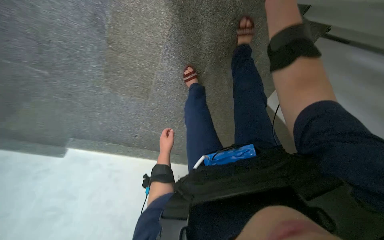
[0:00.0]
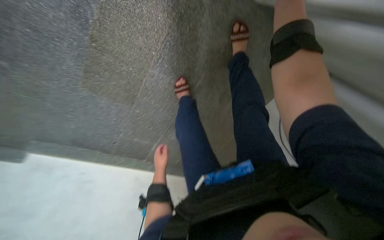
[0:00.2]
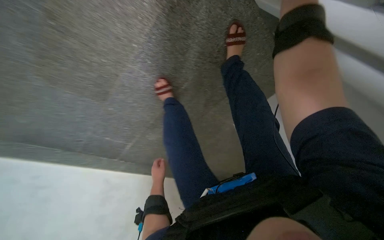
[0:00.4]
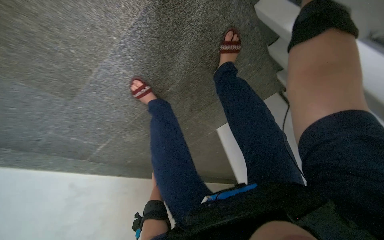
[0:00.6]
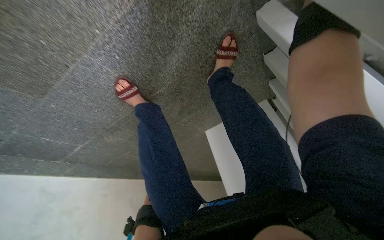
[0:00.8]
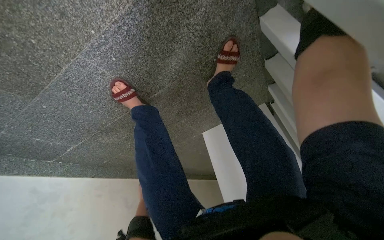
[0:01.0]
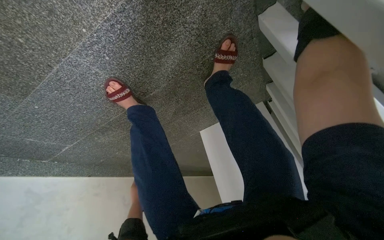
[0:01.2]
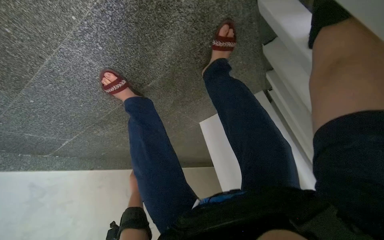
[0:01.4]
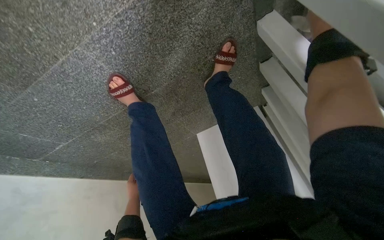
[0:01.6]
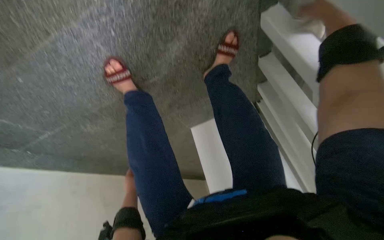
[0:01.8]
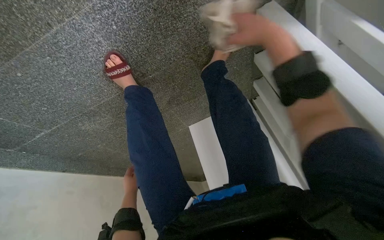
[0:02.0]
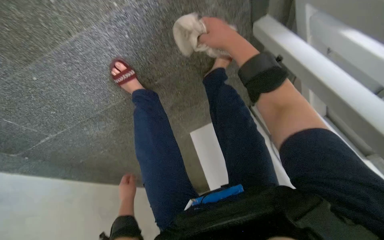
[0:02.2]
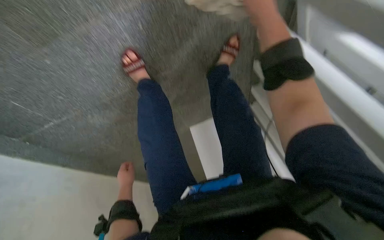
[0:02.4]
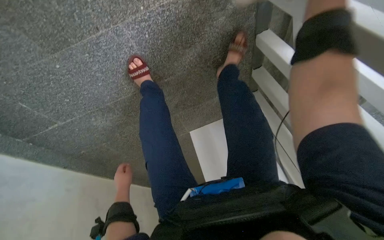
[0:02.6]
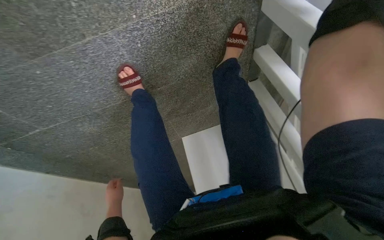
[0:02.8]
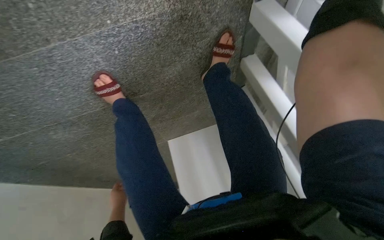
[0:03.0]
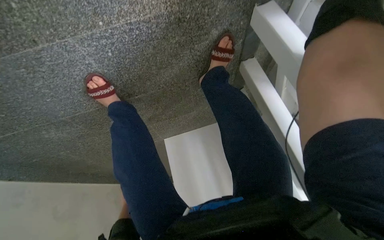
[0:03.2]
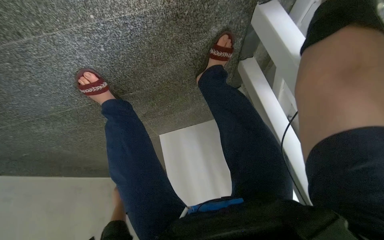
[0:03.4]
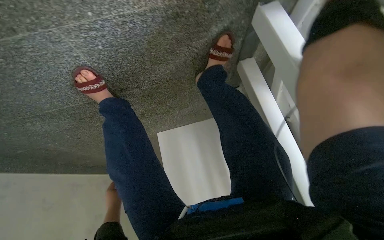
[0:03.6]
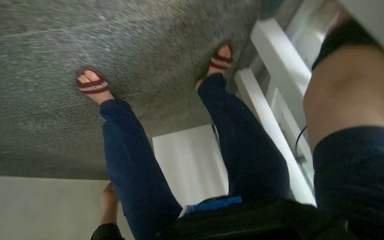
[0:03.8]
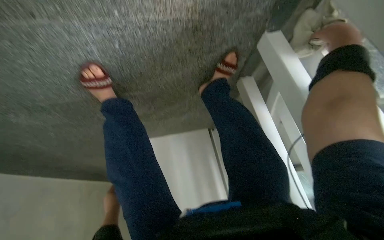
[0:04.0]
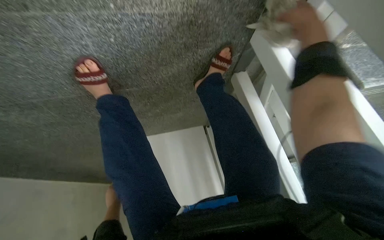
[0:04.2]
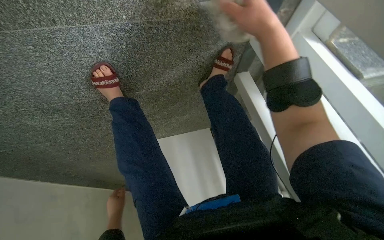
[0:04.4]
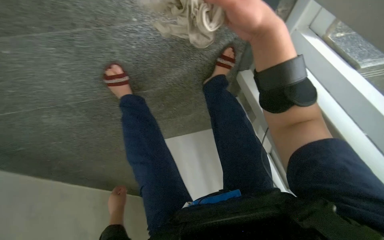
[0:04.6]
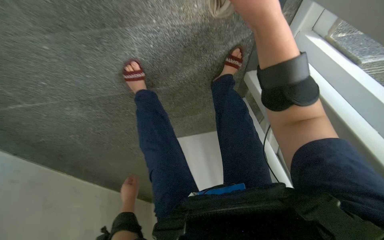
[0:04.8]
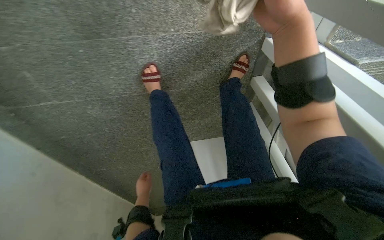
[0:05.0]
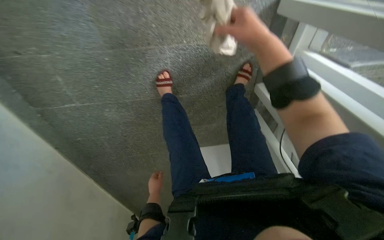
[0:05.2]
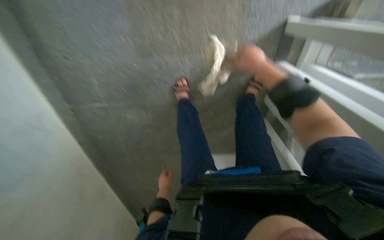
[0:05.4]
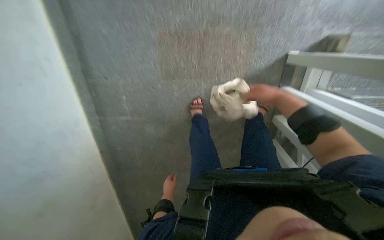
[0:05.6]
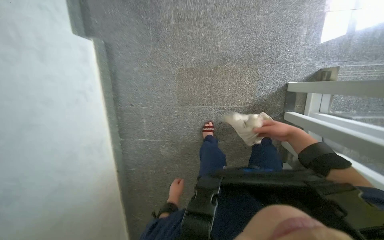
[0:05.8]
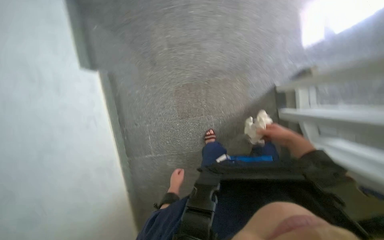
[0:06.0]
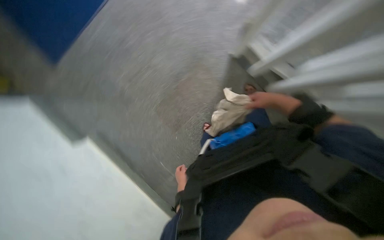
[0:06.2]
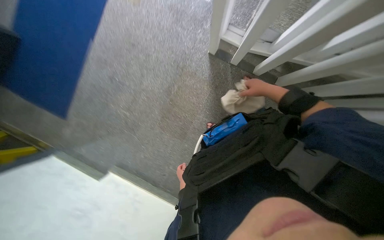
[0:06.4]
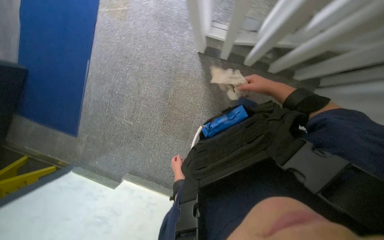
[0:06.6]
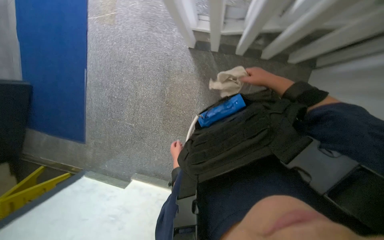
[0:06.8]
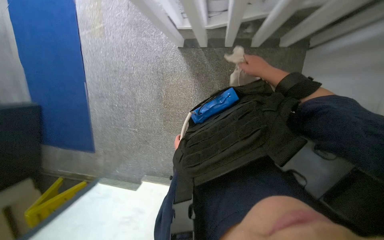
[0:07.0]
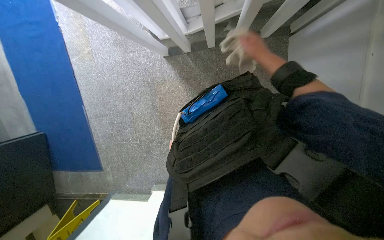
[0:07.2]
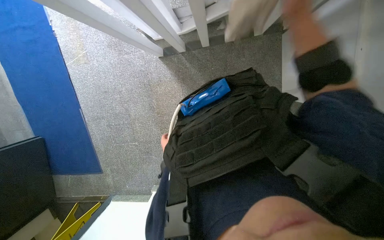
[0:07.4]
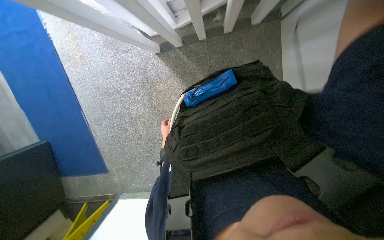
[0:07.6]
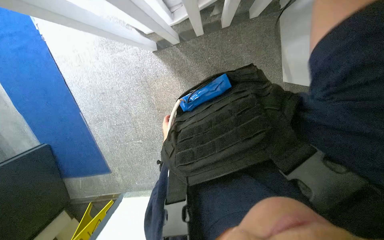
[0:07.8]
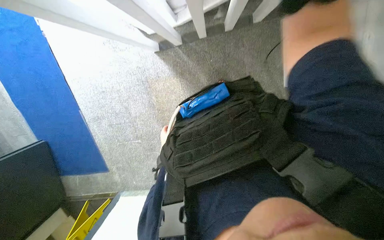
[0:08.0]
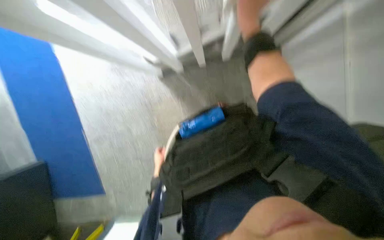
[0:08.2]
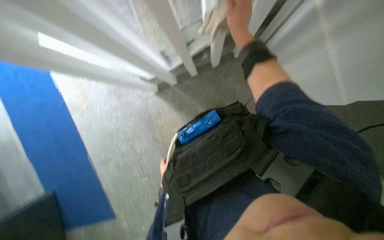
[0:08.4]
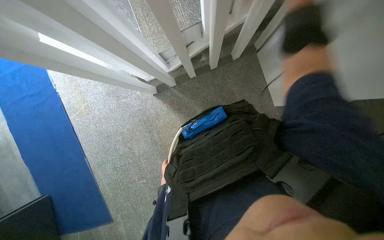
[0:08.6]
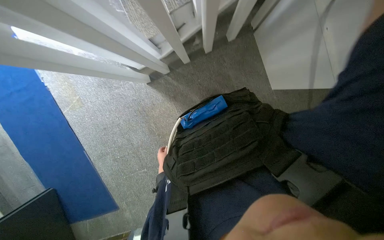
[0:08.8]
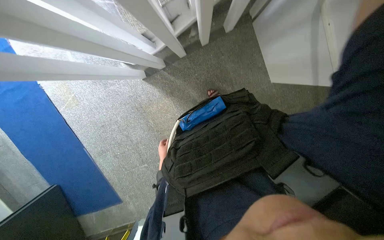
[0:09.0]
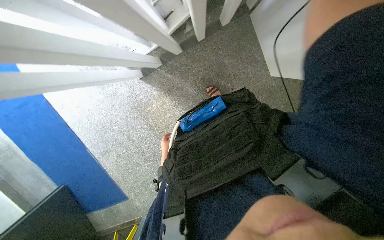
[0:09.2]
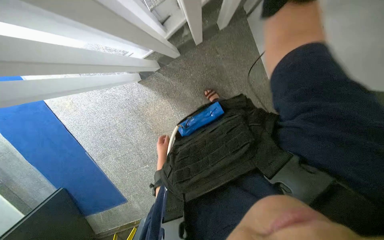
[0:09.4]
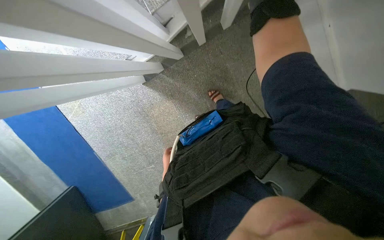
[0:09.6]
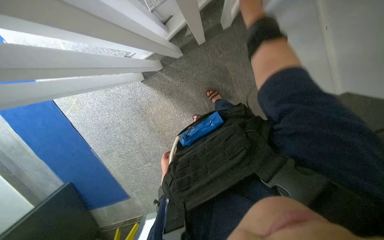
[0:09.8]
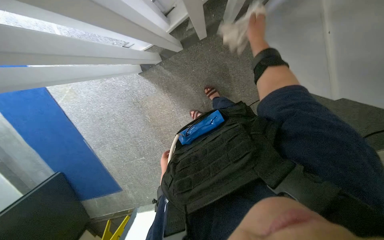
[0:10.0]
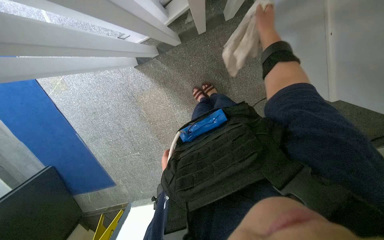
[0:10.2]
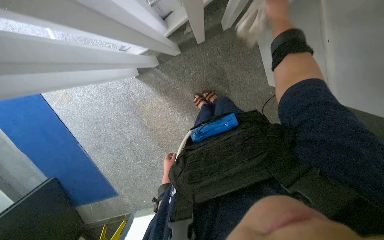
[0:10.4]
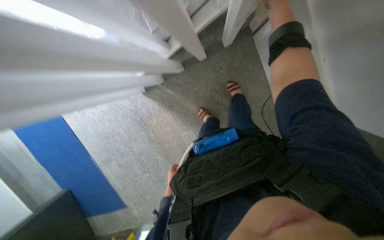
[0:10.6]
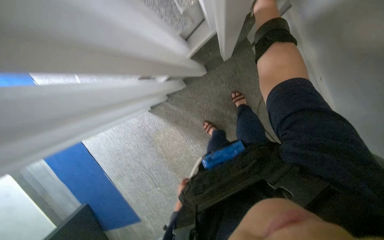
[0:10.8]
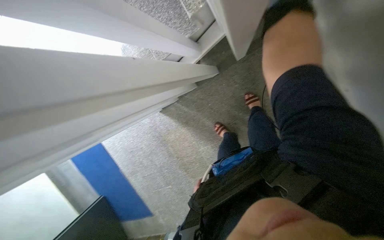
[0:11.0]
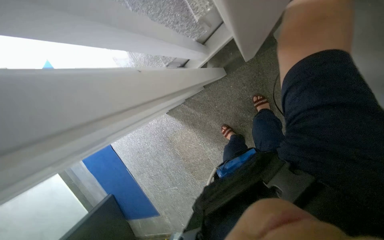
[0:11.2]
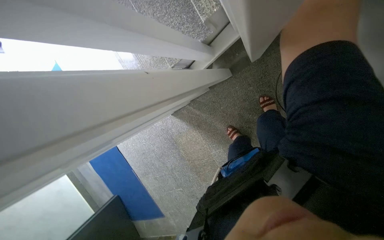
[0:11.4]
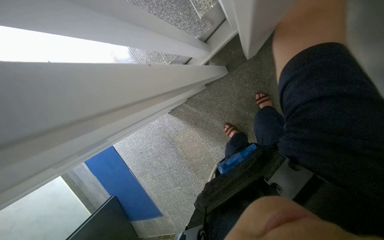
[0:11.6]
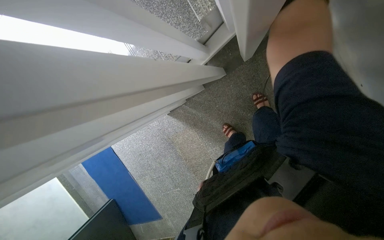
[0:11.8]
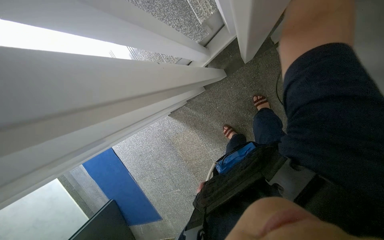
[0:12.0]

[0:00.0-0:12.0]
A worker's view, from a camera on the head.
Job: wiping surfaces.
The whole recording: Wiping staircase handrail. The worker wipes the staircase handrail with a cloth while ascending.
0:00.0 to 0:01.6: The camera travels roughly 50 cm. The camera sweeps to the right, by approximately 35 degrees.
0:01.6 to 0:03.0: The view pans to the right by some 15 degrees.
0:03.0 to 0:04.4: The left hand travels farther from the camera by roughly 10 cm.
0:04.4 to 0:06.0: The camera travels about 80 cm. The camera is aimed some 25 degrees further to the left. The wearer looks roughly 55 degrees further upward.
0:06.0 to 0:07.6: The head travels about 60 cm. The camera sweeps to the left, by some 20 degrees. The scene turns about 90 degrees counterclockwise in the picture.
0:10.4 to 0:12.0: The view swings some 15 degrees to the left.

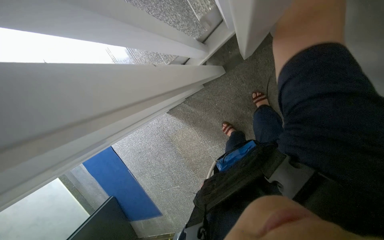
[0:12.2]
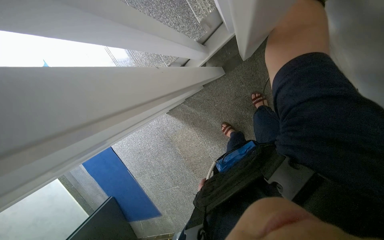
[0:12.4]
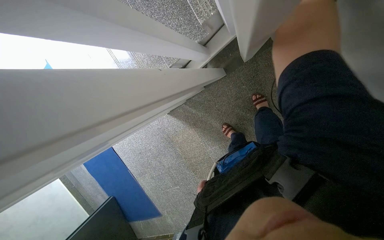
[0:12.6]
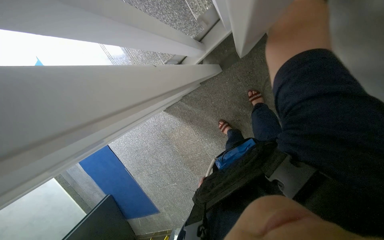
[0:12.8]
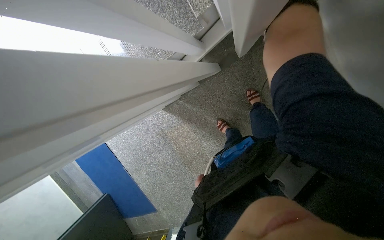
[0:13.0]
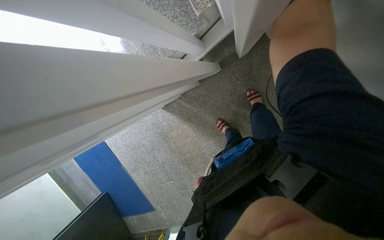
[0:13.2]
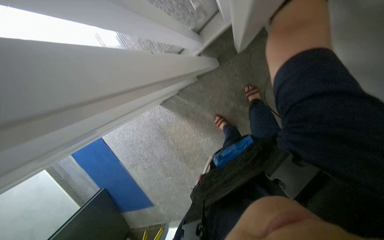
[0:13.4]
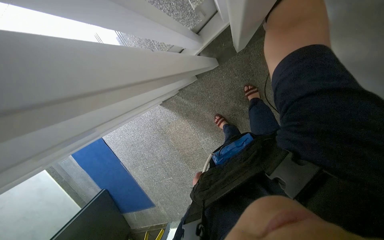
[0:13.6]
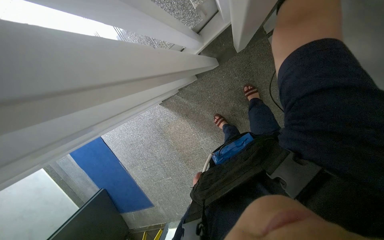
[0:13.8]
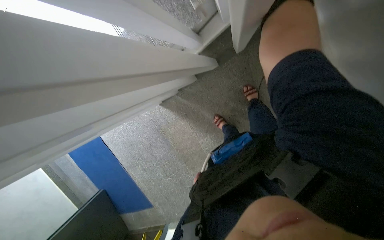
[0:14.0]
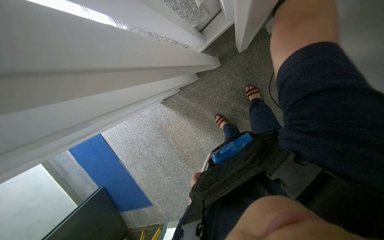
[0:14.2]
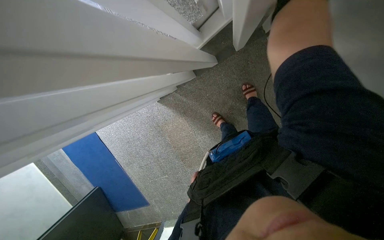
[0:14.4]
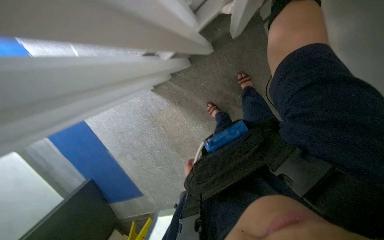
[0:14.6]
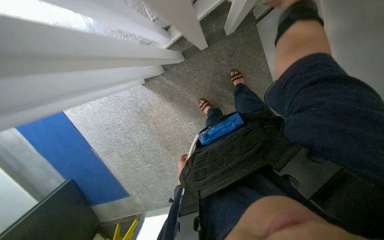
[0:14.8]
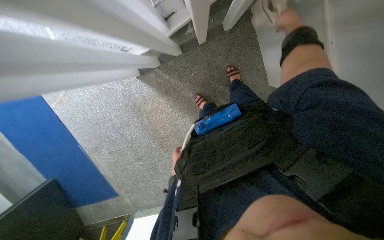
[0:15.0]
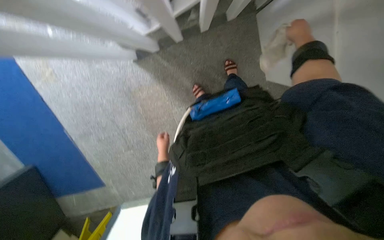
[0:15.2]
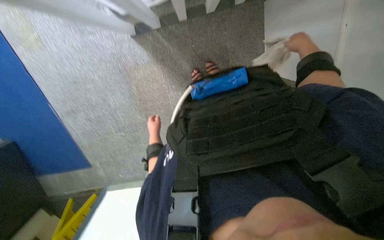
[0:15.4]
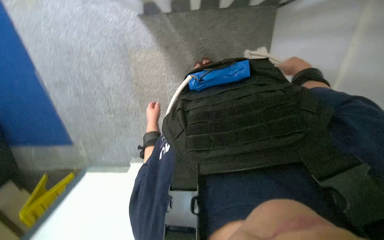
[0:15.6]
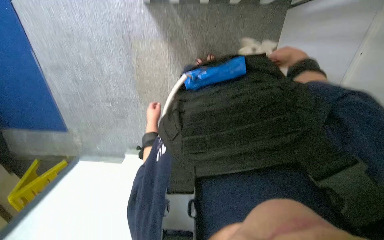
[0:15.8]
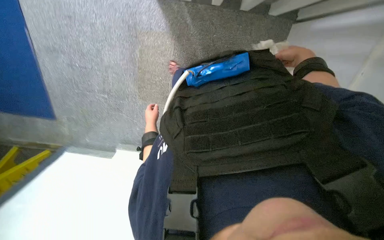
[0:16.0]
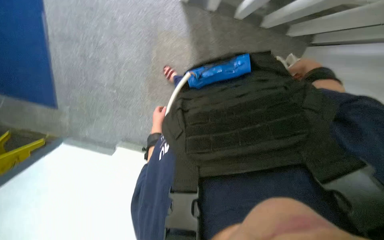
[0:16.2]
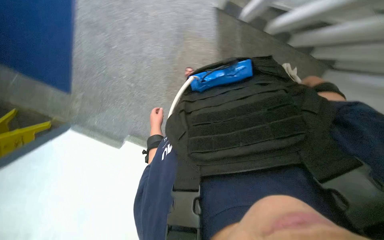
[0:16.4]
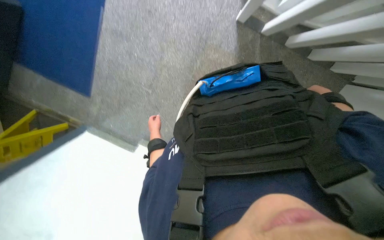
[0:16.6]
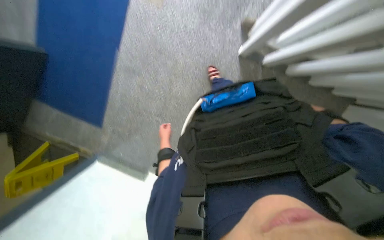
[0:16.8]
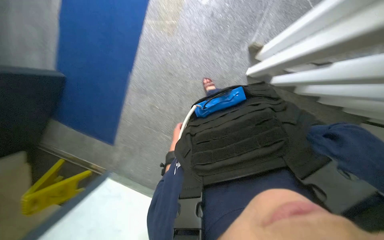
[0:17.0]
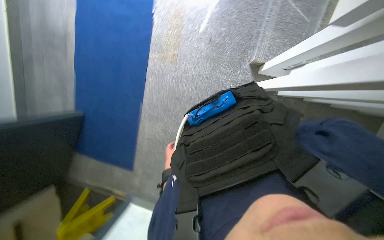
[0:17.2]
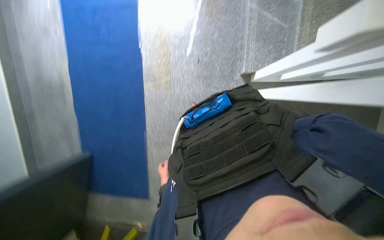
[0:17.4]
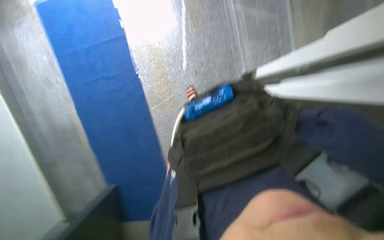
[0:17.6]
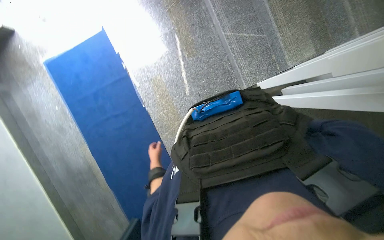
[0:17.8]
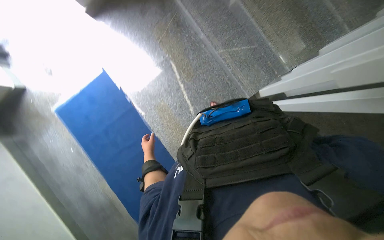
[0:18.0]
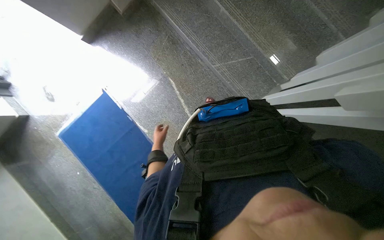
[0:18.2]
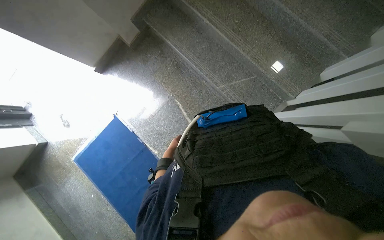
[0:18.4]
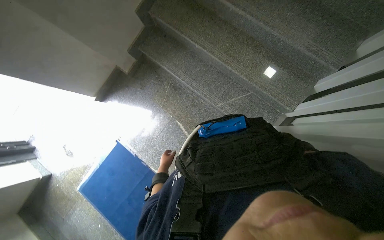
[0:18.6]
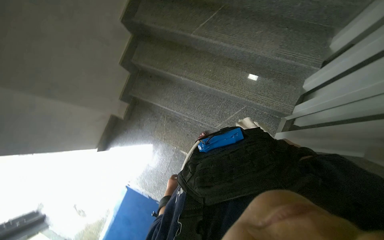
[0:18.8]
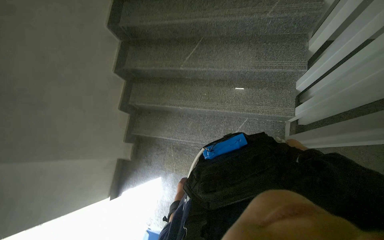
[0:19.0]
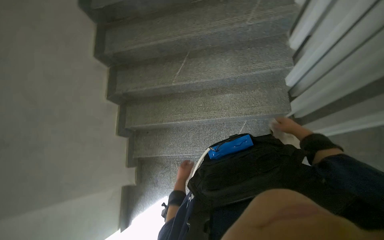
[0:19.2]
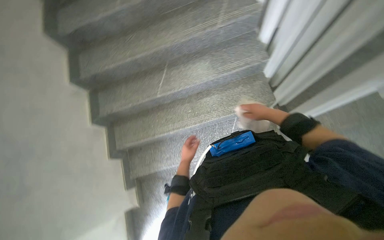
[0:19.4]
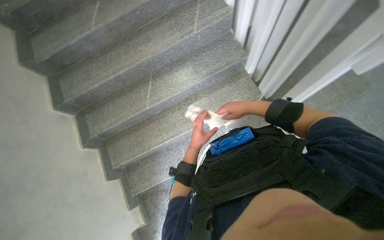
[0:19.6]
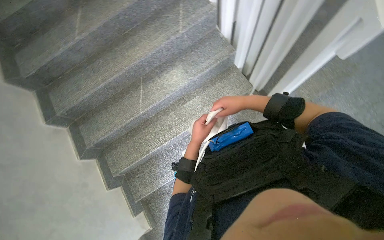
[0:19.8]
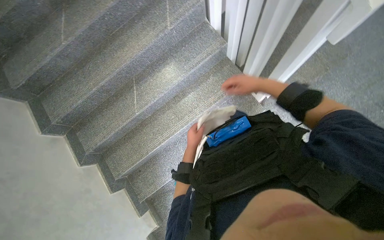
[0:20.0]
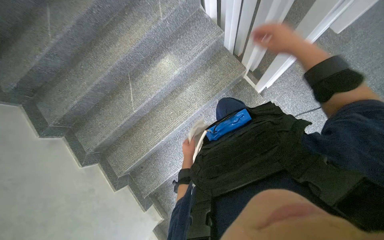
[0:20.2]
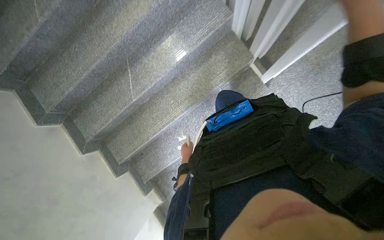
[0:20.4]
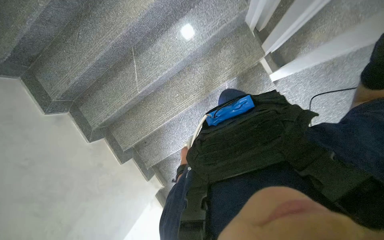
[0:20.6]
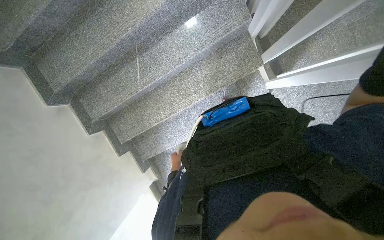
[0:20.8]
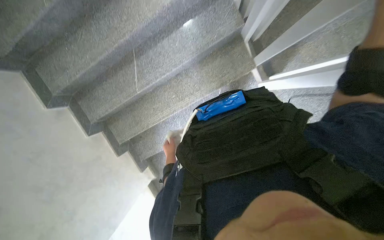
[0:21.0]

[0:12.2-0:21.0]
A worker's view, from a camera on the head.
Job: wiping surfaces.
The whole recording: Wiping staircase handrail. The worker wipes the staircase handrail with a cloth while ascending.
0:13.6 to 0:15.2: The camera is aimed some 20 degrees further to the right.
0:15.2 to 0:16.6: The camera is carried some 50 cm. Everything in view rotates roughly 45 degrees clockwise.
0:16.6 to 0:18.0: The view pans to the left by roughly 20 degrees. The view tips upward by some 40 degrees. The scene turns about 50 degrees counterclockwise in the picture.
0:18.0 to 0:19.6: The camera is carried approximately 60 cm. The view tips upward by approximately 35 degrees. The scene rotates counterclockwise by about 75 degrees.
0:19.6 to 0:21.0: The view tilts roughly 25 degrees downward. The left hand reaches approximately 25 cm farther from the camera, then returns.
